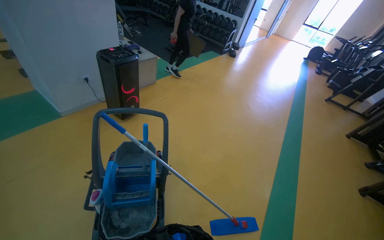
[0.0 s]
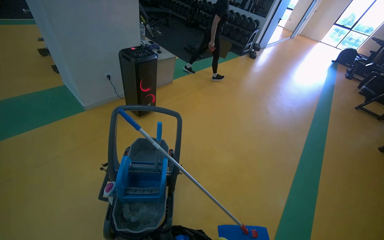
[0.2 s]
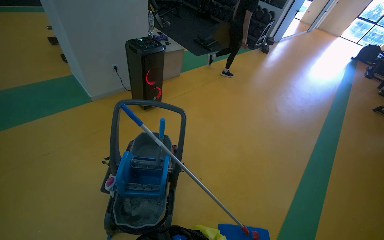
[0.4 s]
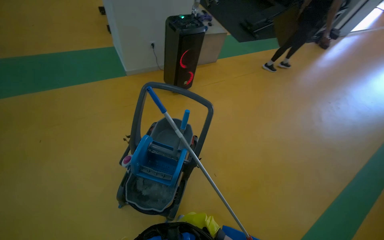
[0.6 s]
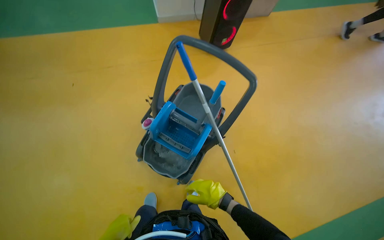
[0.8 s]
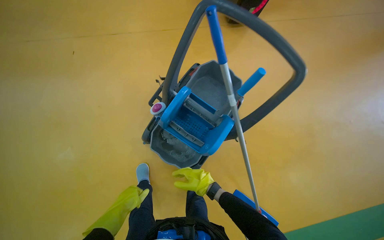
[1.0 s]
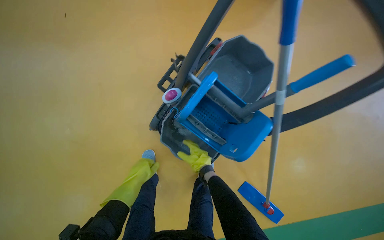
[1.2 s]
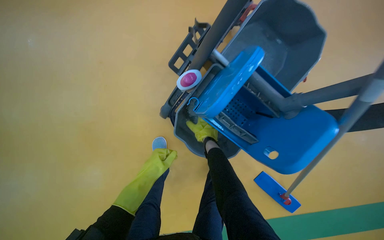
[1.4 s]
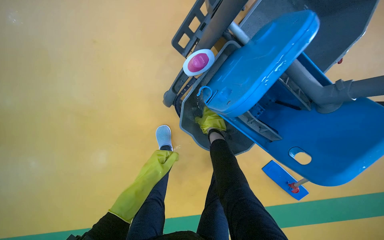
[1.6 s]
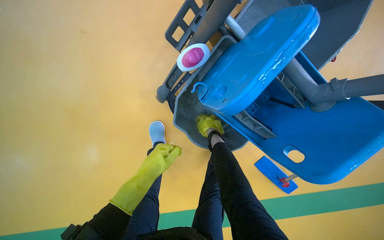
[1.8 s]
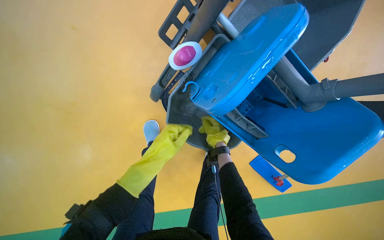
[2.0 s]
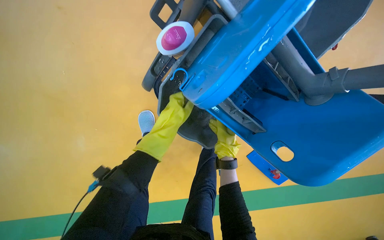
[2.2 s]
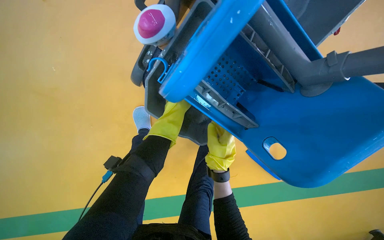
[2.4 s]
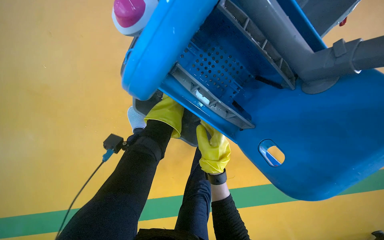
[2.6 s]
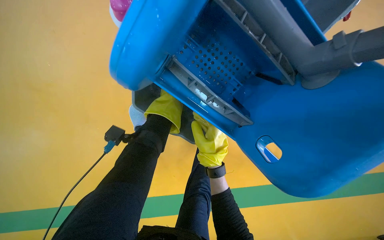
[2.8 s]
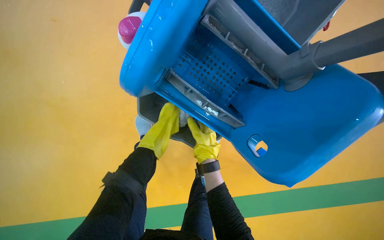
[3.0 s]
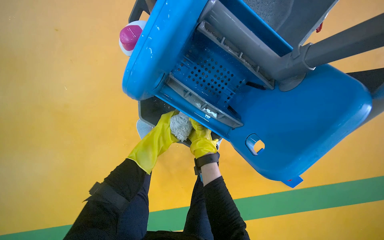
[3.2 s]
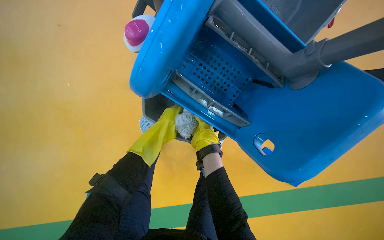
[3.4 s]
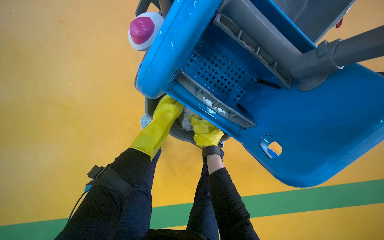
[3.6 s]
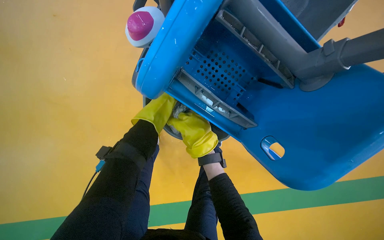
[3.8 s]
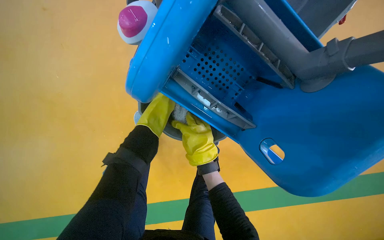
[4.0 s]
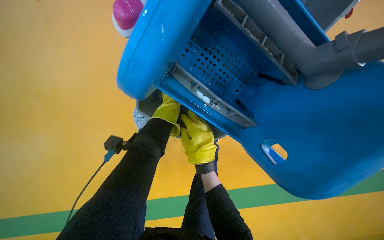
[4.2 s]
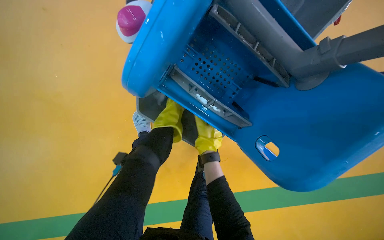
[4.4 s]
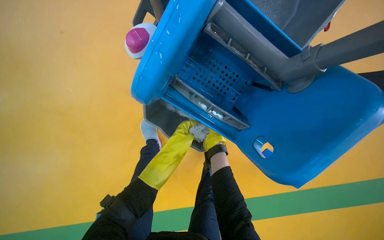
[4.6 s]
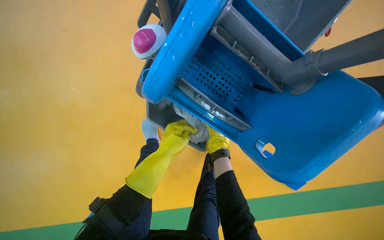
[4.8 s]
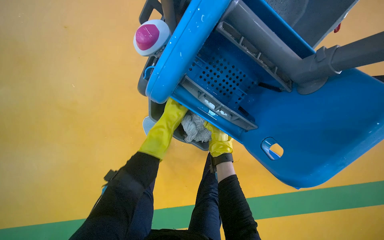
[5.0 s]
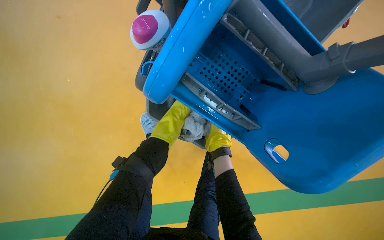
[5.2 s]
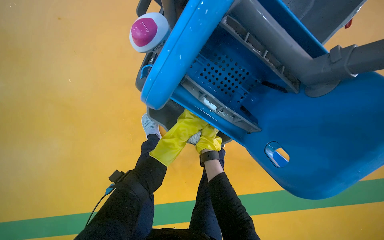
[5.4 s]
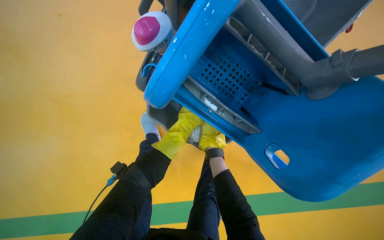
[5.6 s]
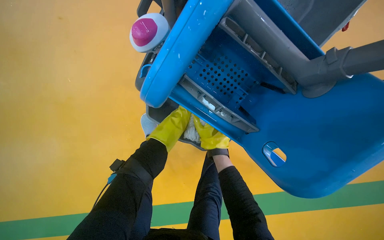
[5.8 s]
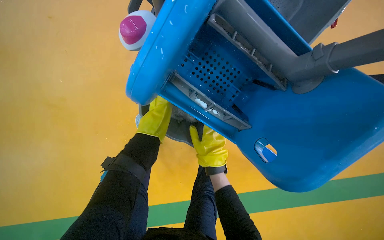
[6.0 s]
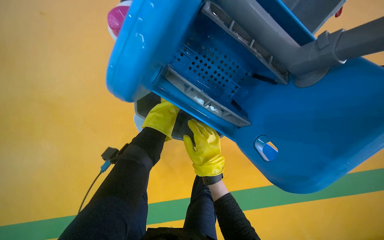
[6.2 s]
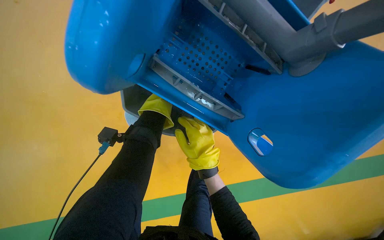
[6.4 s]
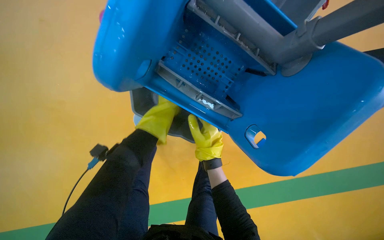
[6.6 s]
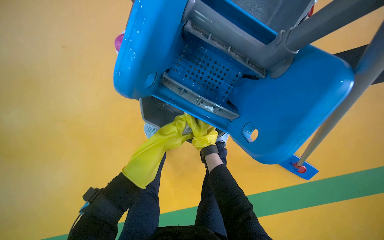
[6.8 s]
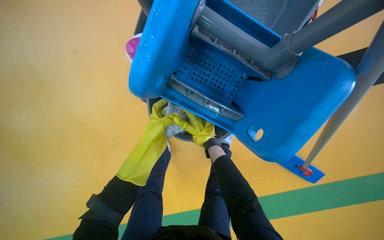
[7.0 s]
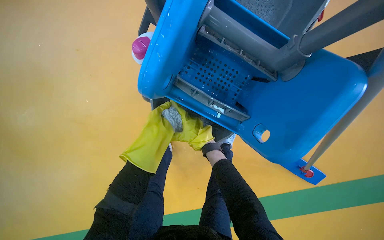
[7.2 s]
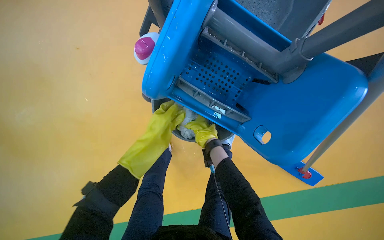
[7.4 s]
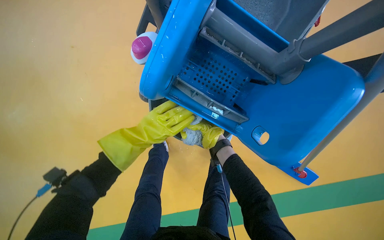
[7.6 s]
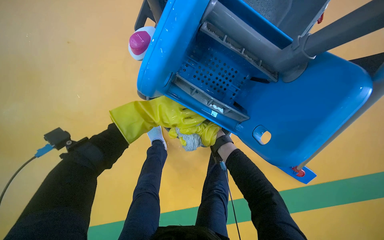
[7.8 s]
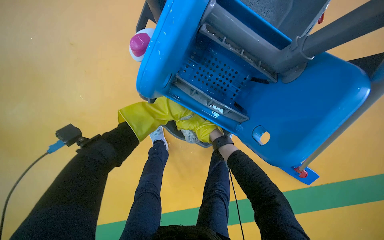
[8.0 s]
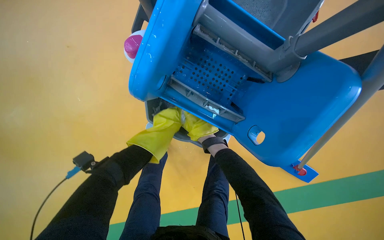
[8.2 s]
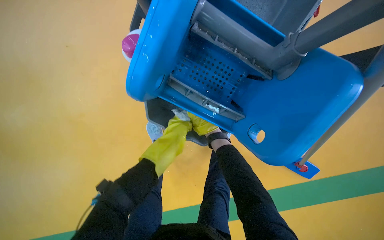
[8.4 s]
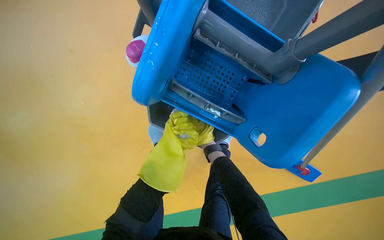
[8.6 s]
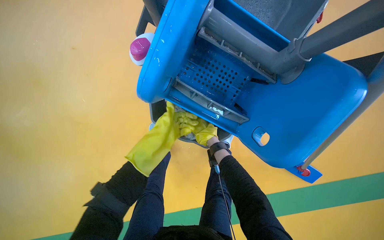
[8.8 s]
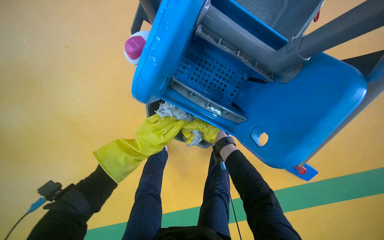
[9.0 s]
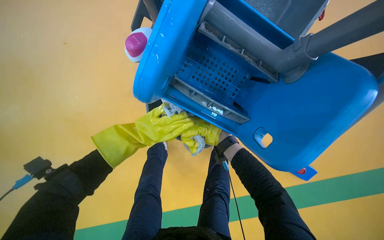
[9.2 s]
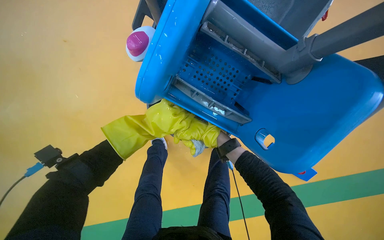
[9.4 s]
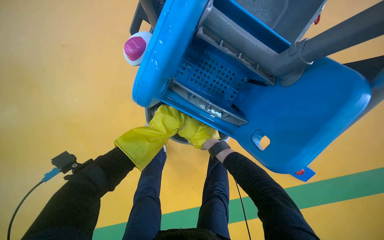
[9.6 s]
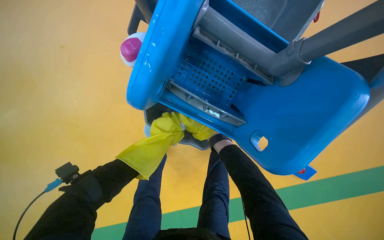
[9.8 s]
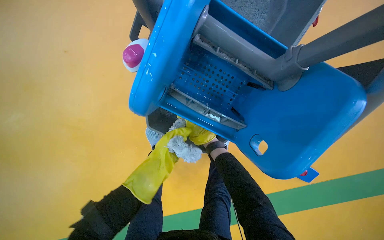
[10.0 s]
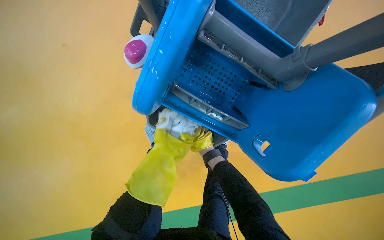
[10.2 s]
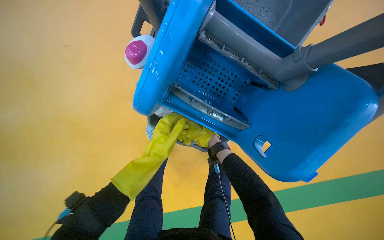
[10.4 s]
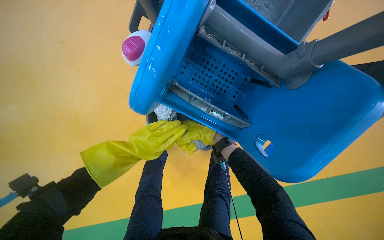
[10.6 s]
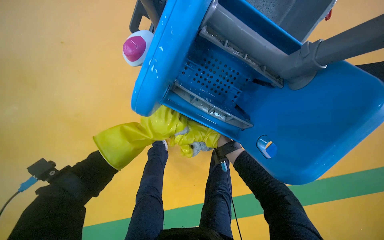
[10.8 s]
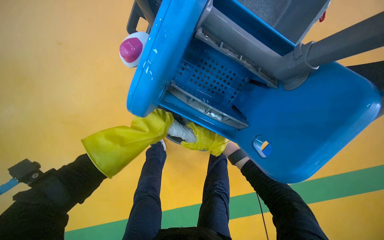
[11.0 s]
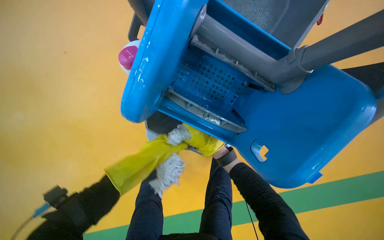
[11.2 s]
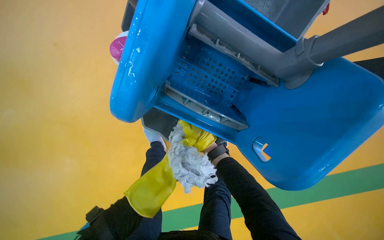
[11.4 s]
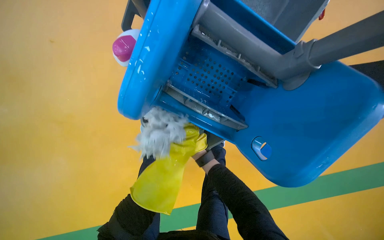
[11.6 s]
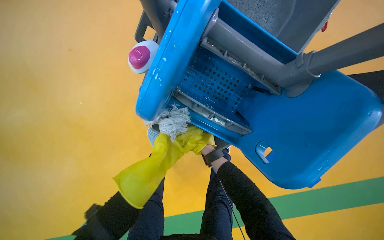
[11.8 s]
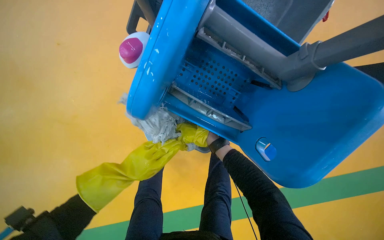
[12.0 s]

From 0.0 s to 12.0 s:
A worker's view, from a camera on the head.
Job: preparing cleaning supplies.
The whole recording: Wringing mop head. The worker detaches the mop head, wrings it in the bucket, and re-attaches it to the handle.
From 0.0 s to 1.6 s: The wearer moves approximately 80 cm. The wearer looks roughly 50 degrees further to the left. The view tilts roughly 55 degrees downward.
From 1.6 s to 3.0 s: The left hand moves farther from the camera and up the picture, some 15 cm. The right hand is displaced down the picture by about 15 cm.
From 3.0 s to 4.4 s: The right hand swings nearer and farther, roughly 25 cm each way, with 2 reversals.
From 4.4 s to 6.0 s: The right hand goes nearer and farther, some 20 cm each way, reversing 3 times.
From 6.0 s to 7.6 s: The right hand goes nearer and farther, some 50 cm each way, reversing 2 times.
From 7.6 s to 9.0 s: The right hand moves nearer and farther over approximately 35 cm, changing direction 2 times.
From 9.0 s to 10.4 s: The right hand goes about 15 cm farther from the camera.
From 10.4 s to 12.0 s: The left hand goes approximately 20 cm to the right and farther from the camera.

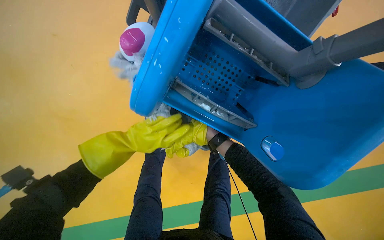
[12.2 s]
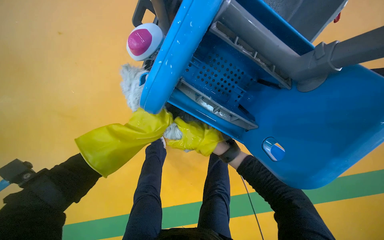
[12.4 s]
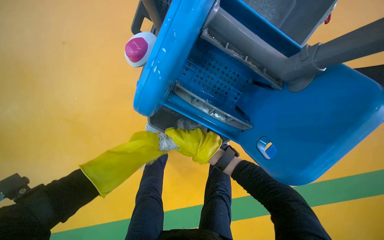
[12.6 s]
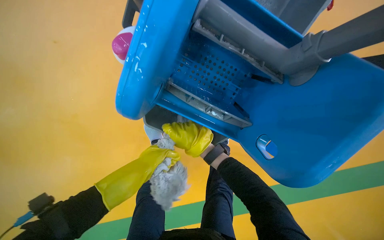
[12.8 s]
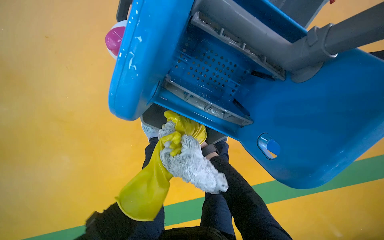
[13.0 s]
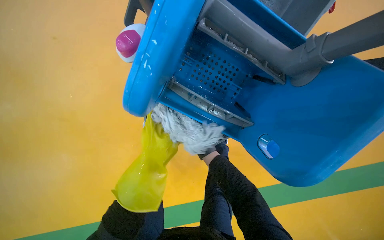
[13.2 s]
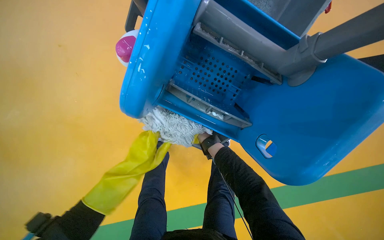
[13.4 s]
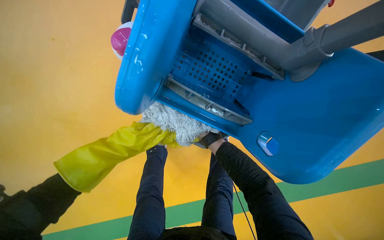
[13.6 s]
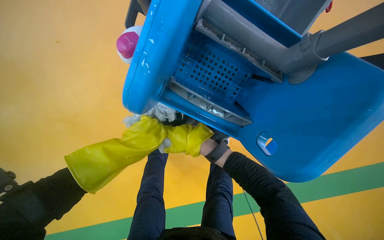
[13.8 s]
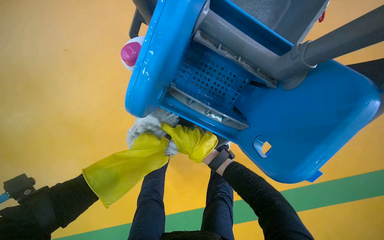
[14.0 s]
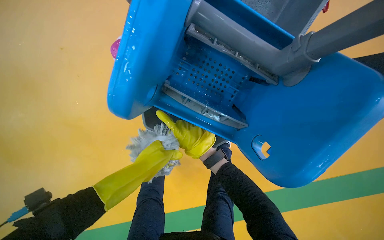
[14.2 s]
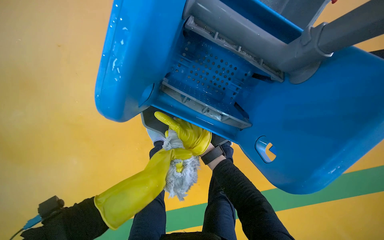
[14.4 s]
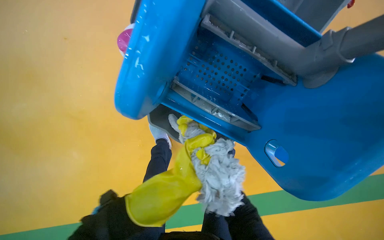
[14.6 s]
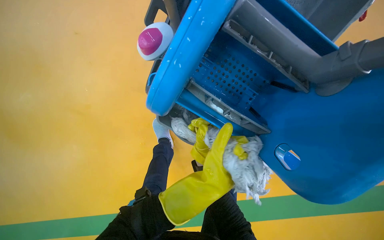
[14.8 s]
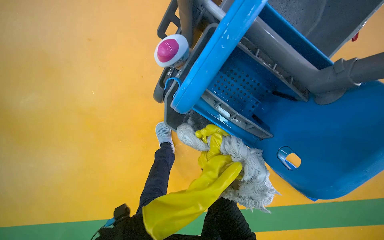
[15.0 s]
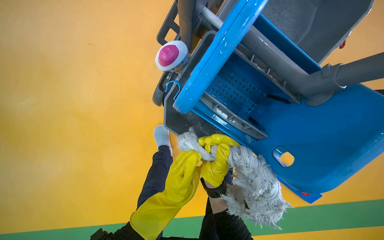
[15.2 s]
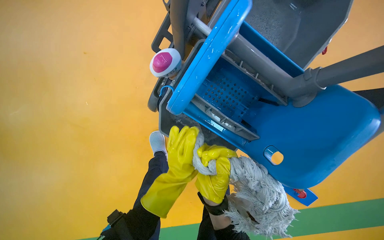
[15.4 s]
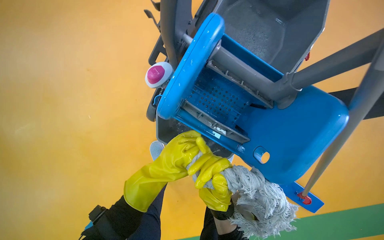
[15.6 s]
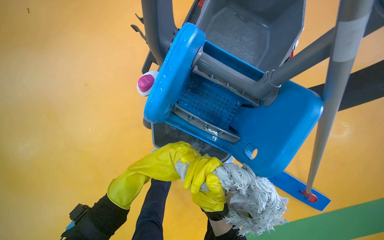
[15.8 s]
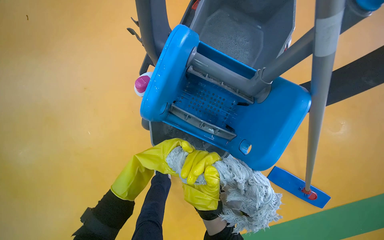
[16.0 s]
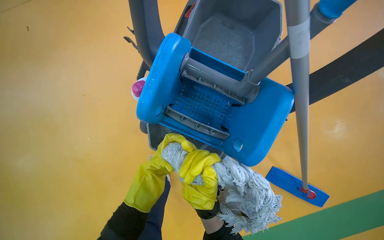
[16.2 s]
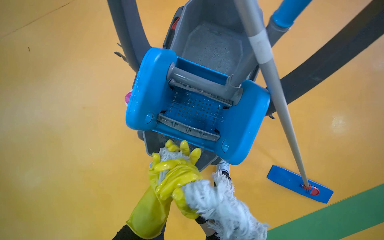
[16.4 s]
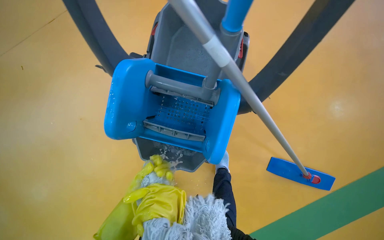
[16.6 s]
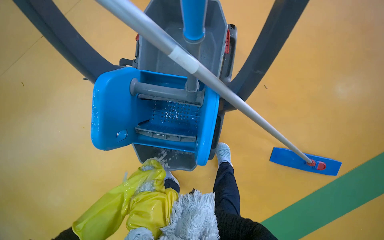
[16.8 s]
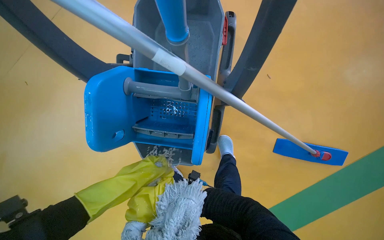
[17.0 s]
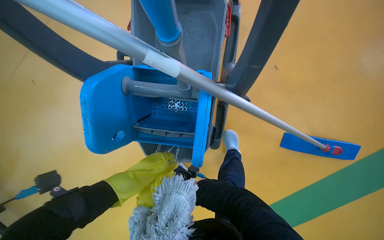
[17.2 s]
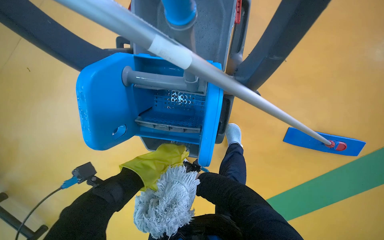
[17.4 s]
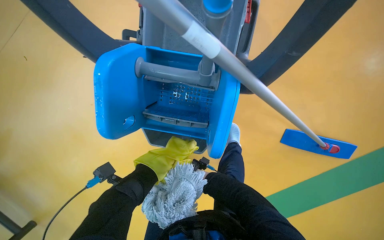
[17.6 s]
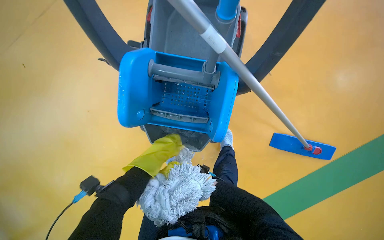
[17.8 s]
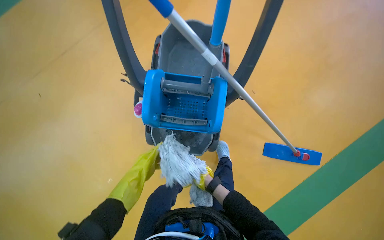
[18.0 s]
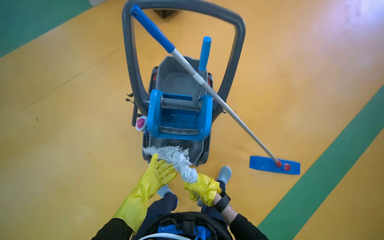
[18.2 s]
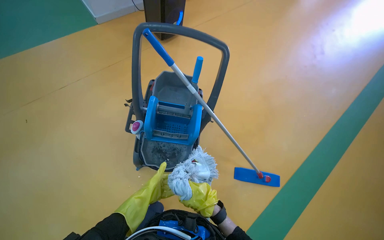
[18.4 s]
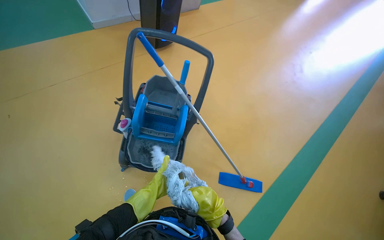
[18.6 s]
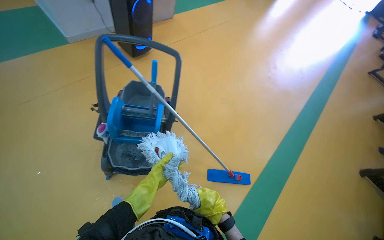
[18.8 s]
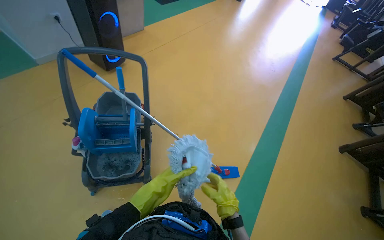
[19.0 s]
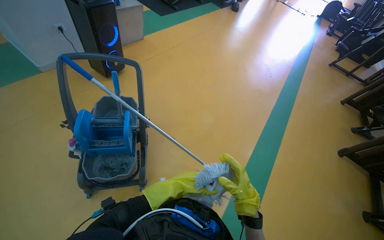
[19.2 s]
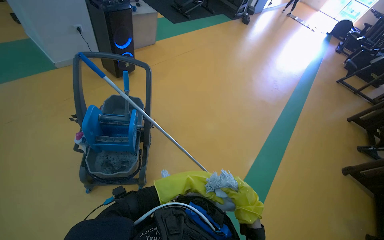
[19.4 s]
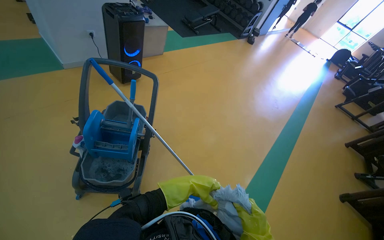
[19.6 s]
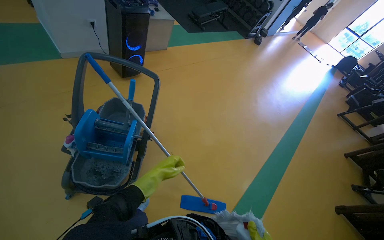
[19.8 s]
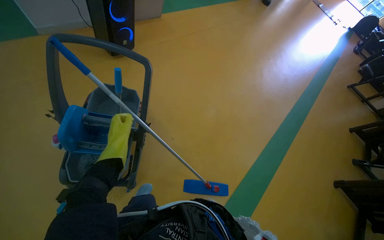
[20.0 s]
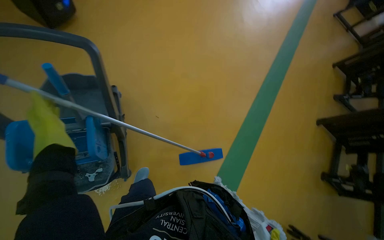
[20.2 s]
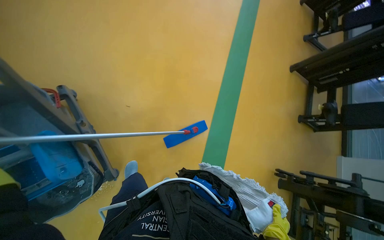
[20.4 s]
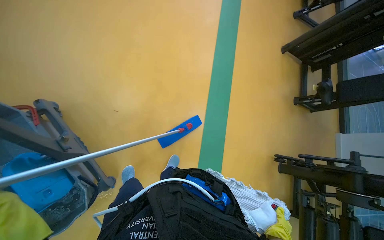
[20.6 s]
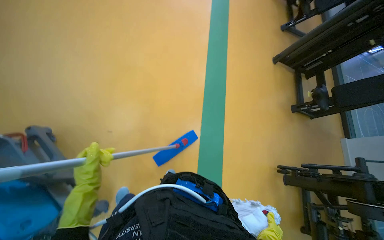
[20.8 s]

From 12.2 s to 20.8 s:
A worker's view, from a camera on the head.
Job: preparing cleaning supplies.
The whole recording: Wringing mop head. The worker detaches the mop head, wrings it in the bucket, and re-attaches it to the handle.
From 12.2 s to 13.6 s: The left hand heads nearer to the camera, to the left and down the picture, covering approximately 40 cm.
From 13.6 s to 15.0 s: The left hand moves nearer to the camera, about 10 cm.
From 15.0 s to 16.6 s: The view tips upward by some 15 degrees.
From 18.0 s to 19.4 s: The camera travels roughly 60 cm. The view swings approximately 20 degrees to the right. The camera pitches upward, by approximately 35 degrees.
From 19.4 s to 20.8 s: The head travels approximately 50 cm. The view tips downward by roughly 35 degrees. Everything in view rotates some 30 degrees counterclockwise.
